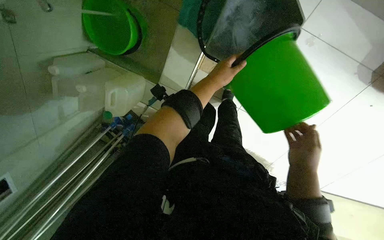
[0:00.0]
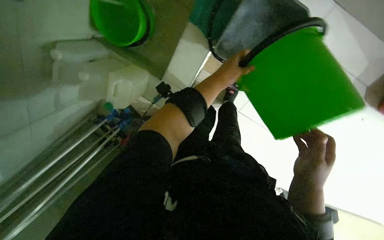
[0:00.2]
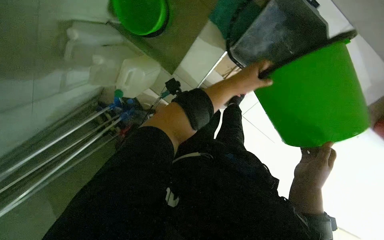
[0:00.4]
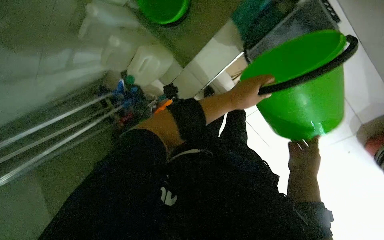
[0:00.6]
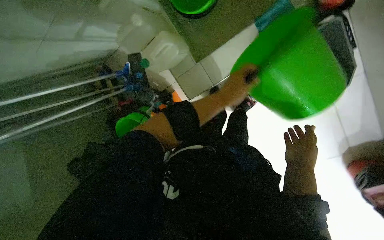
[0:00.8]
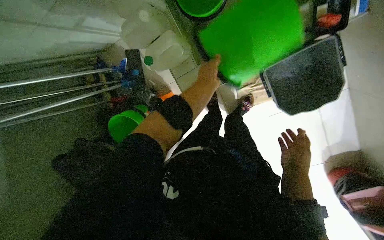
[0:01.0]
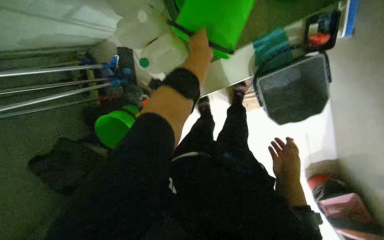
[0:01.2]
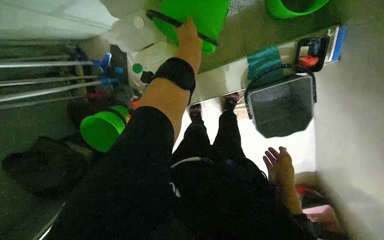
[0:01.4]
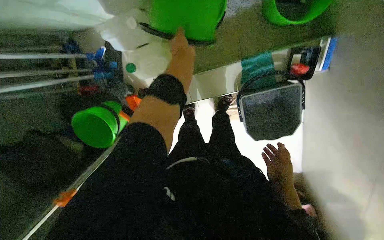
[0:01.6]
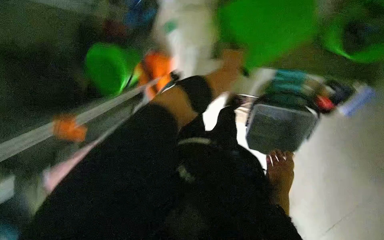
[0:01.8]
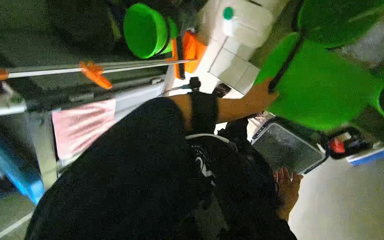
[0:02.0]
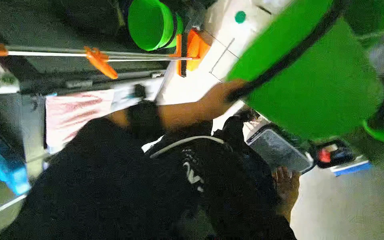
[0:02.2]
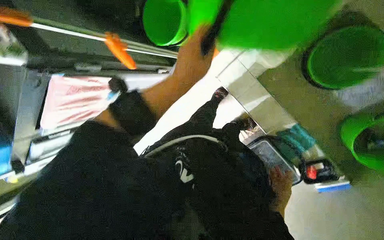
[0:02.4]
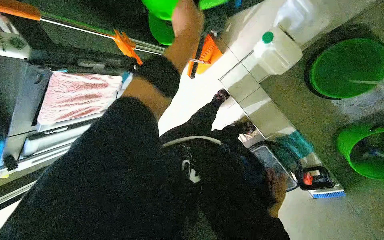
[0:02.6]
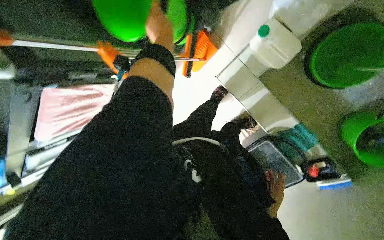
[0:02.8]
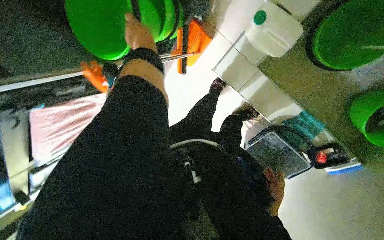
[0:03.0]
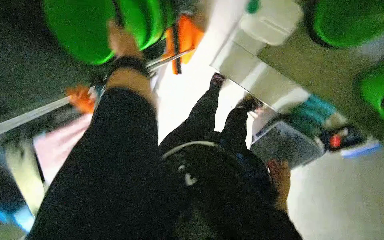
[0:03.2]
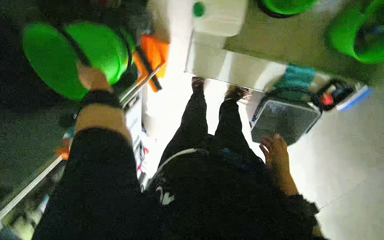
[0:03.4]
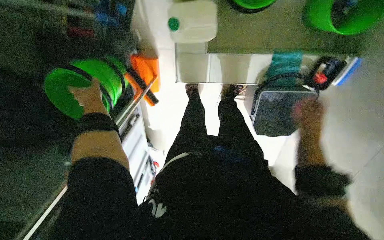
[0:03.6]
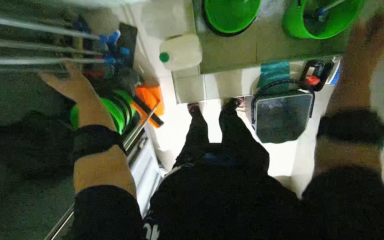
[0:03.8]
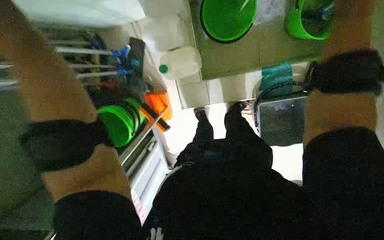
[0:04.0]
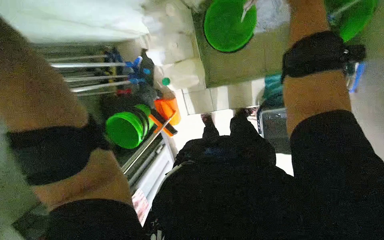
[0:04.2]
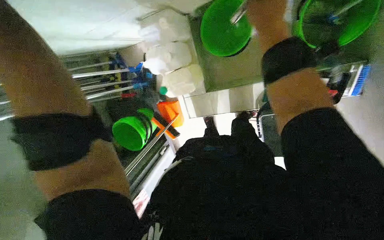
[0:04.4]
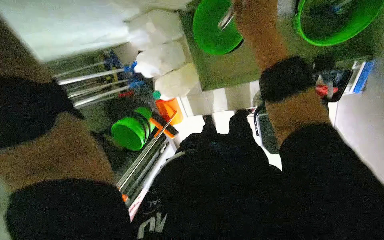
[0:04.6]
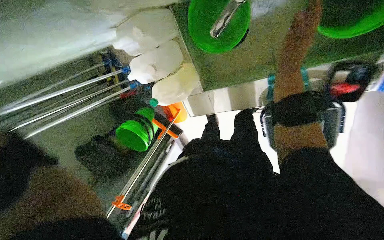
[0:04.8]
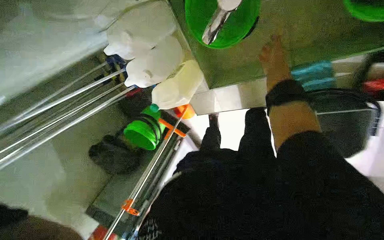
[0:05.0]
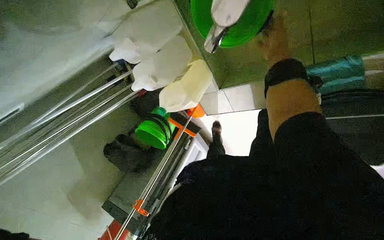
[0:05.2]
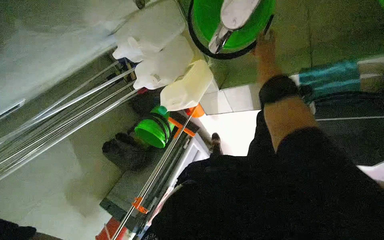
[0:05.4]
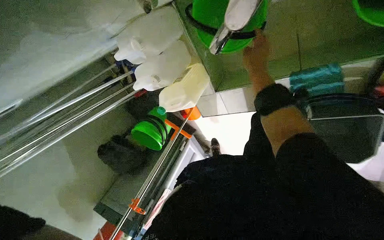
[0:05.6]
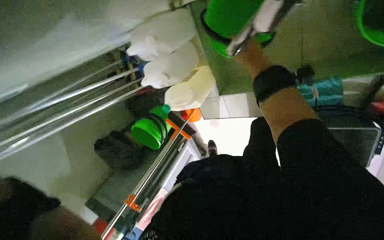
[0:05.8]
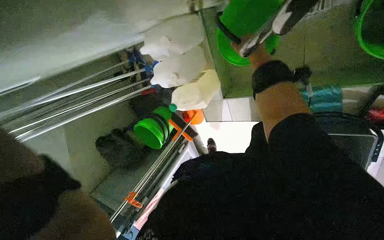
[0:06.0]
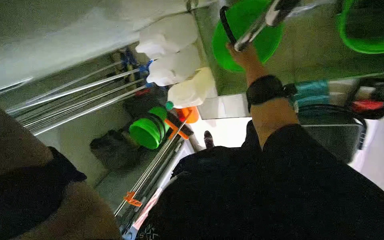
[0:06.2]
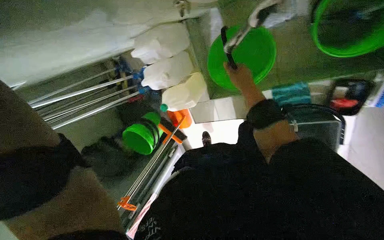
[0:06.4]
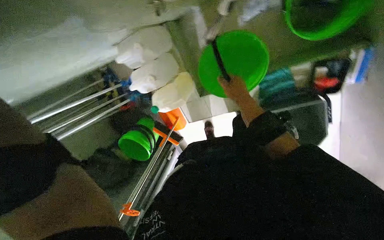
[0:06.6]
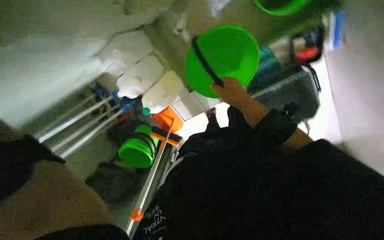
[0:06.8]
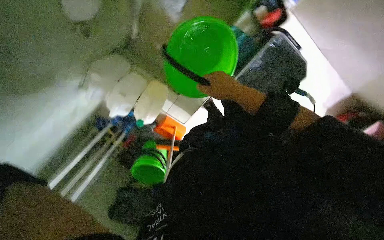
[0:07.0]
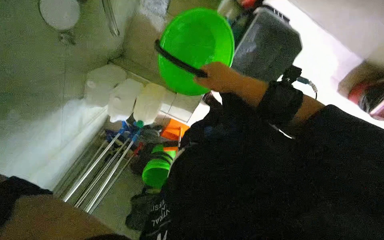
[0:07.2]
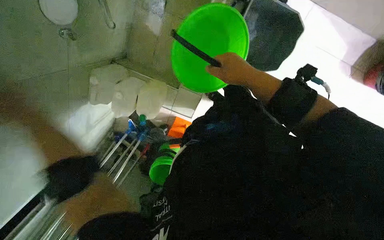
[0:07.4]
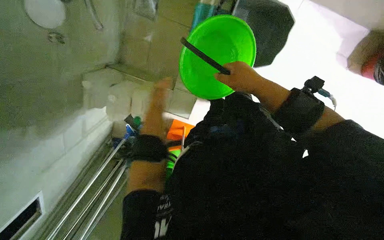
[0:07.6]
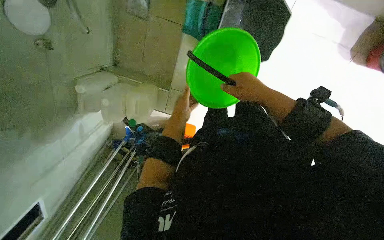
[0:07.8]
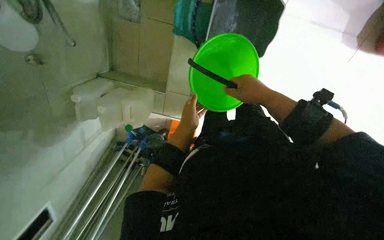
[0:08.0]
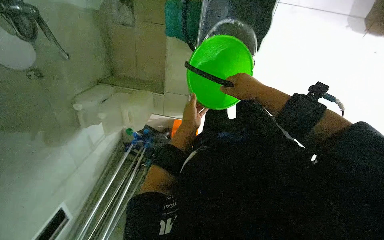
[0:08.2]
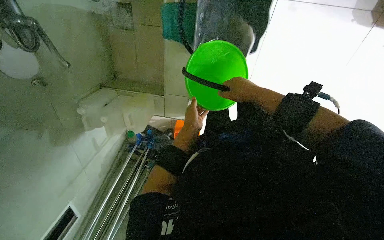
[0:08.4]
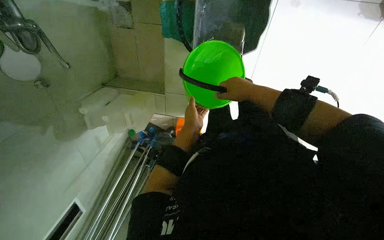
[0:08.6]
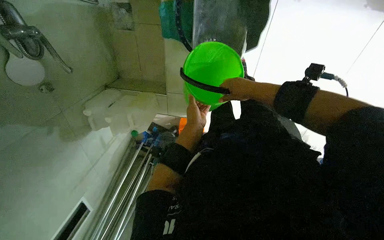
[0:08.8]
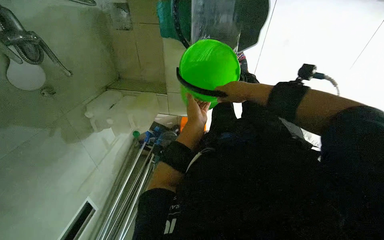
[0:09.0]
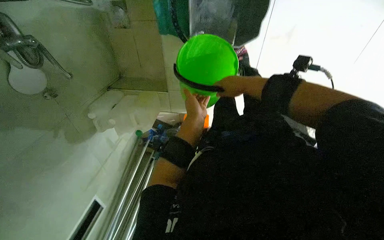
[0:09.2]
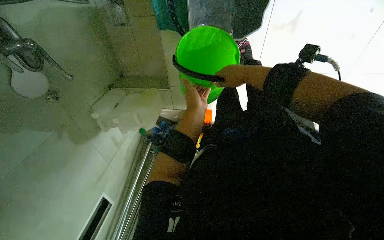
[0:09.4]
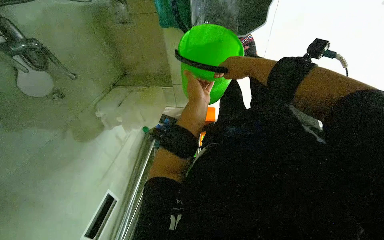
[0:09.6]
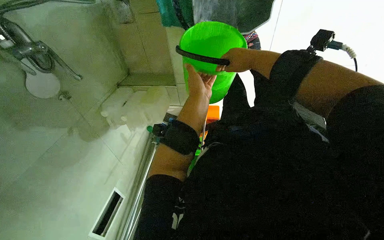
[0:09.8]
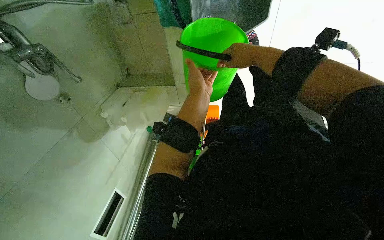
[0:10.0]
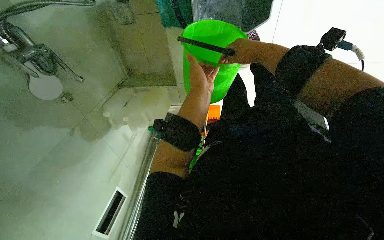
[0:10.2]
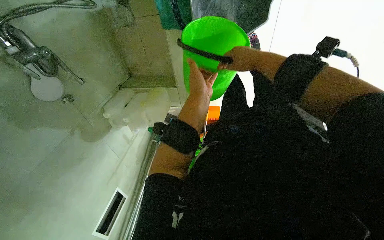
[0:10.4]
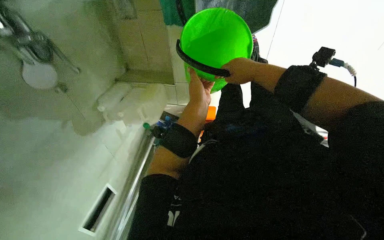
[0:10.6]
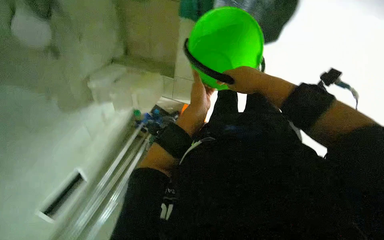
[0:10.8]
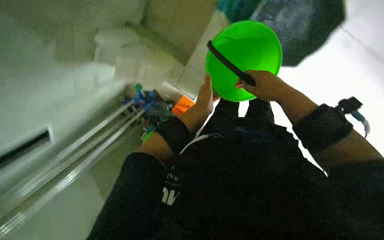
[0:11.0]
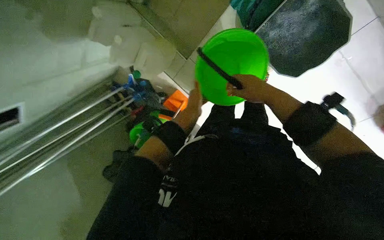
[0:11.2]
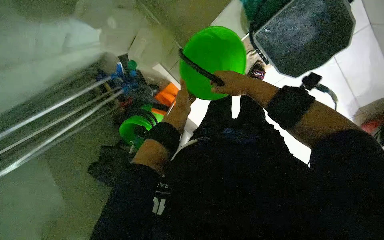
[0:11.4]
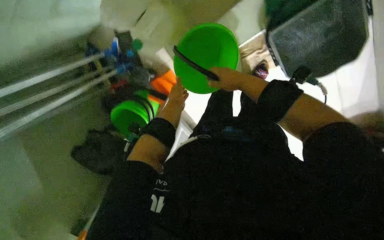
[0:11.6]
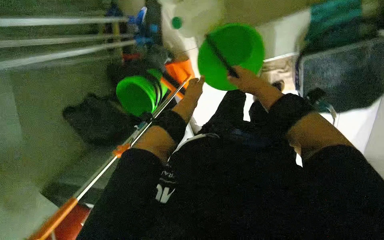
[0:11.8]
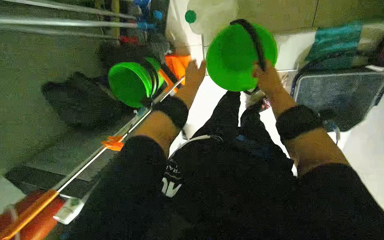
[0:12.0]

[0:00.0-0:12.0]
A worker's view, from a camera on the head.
Job: preparing cleaning supplies.
The whole recording: Preparing cleaning solution. The worker empties dirty water, refills the mop bucket with clean water, and adds cleaning solution.
0.0 to 1.6 s: The view swings roughly 15 degrees to the right. The scene turns some 45 degrees clockwise in the picture.
1.6 to 3.0 s: The view tilts approximately 15 degrees downward. The scene turns roughly 40 degrees clockwise in the picture.
3.0 to 4.4 s: The wearer moves about 40 cm. The view swings approximately 25 degrees to the left. The scene rotates counterclockwise by roughly 45 degrees.
4.4 to 6.0 s: The right hand travels farther from the camera by approximately 25 cm.
6.0 to 7.6 s: The wearer moves about 40 cm. The view tilts about 15 degrees upward. The scene turns some 55 degrees counterclockwise in the picture.
7.6 to 9.0 s: The right hand moves farther from the camera, approximately 10 cm.
9.0 to 10.4 s: The left hand travels up the picture by about 10 cm.
10.4 to 12.0 s: The view swings roughly 30 degrees to the right. The view tilts about 15 degrees downward. The scene rotates clockwise by about 70 degrees.

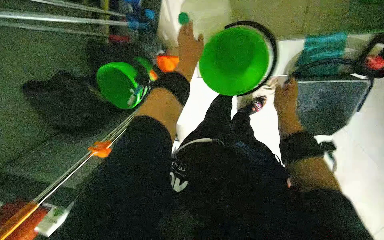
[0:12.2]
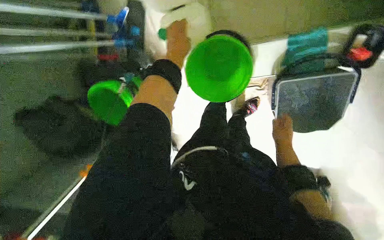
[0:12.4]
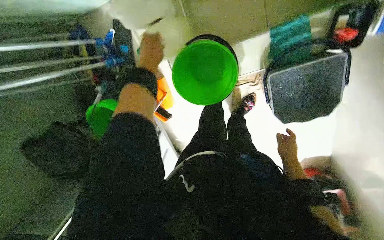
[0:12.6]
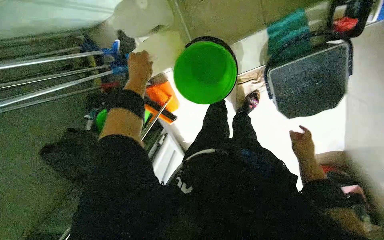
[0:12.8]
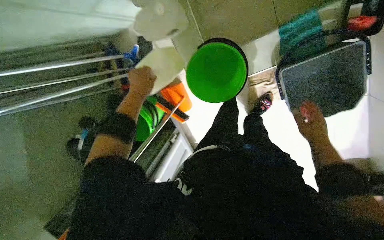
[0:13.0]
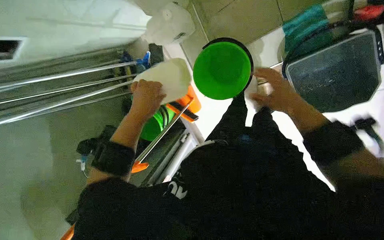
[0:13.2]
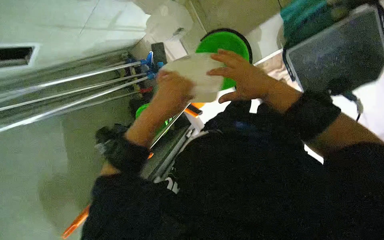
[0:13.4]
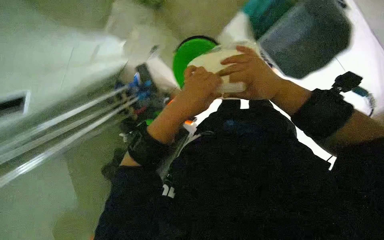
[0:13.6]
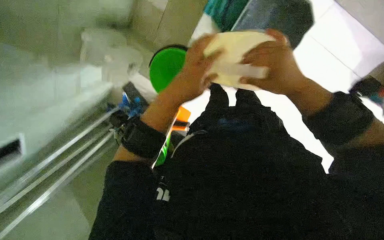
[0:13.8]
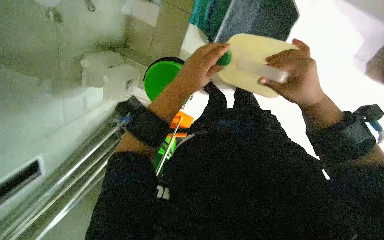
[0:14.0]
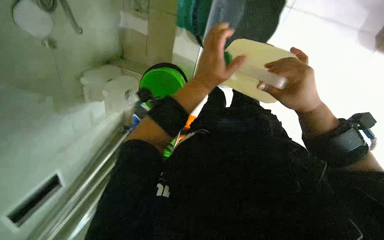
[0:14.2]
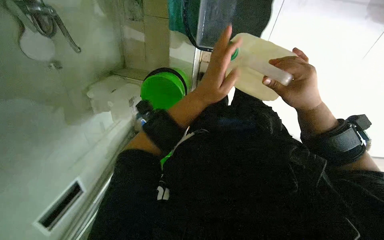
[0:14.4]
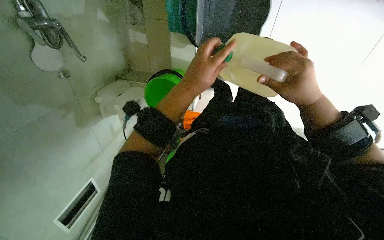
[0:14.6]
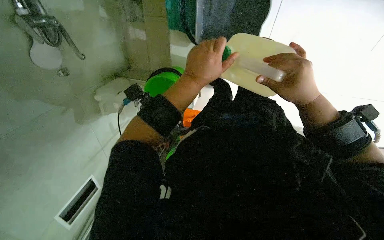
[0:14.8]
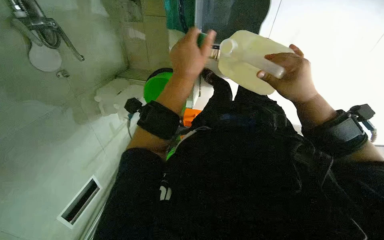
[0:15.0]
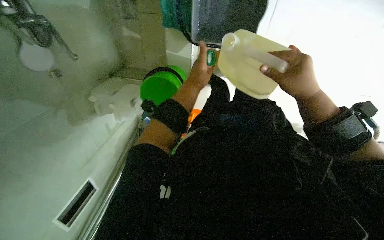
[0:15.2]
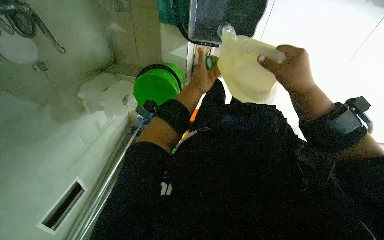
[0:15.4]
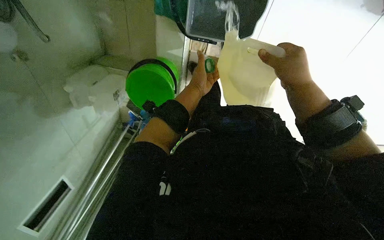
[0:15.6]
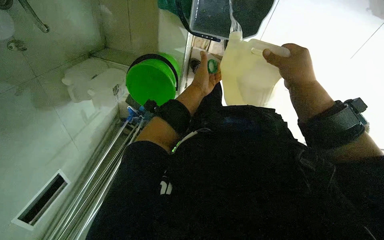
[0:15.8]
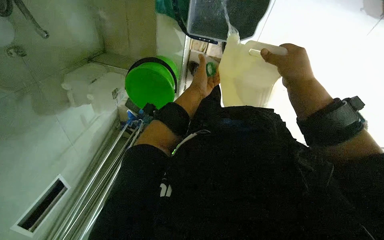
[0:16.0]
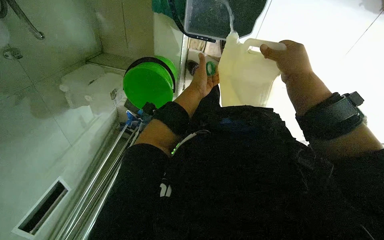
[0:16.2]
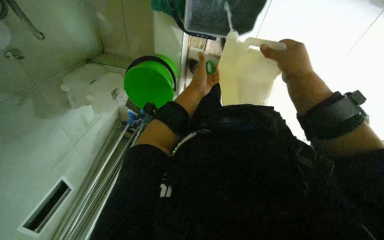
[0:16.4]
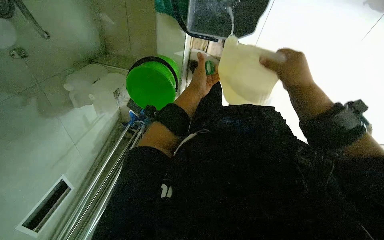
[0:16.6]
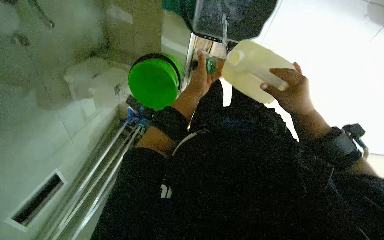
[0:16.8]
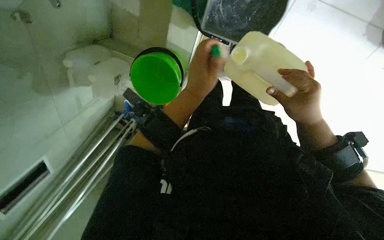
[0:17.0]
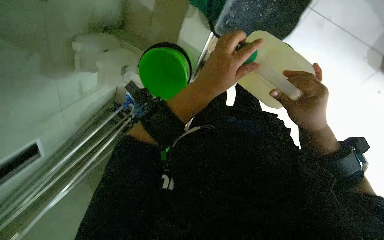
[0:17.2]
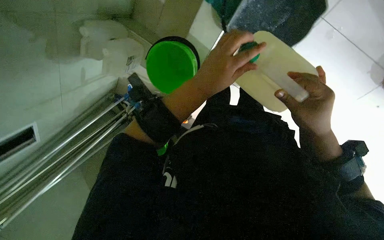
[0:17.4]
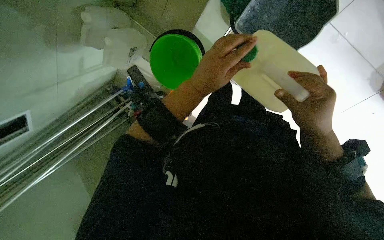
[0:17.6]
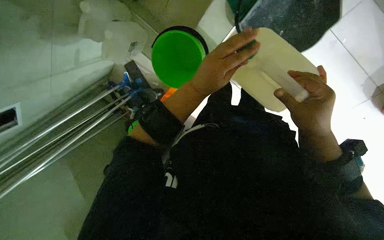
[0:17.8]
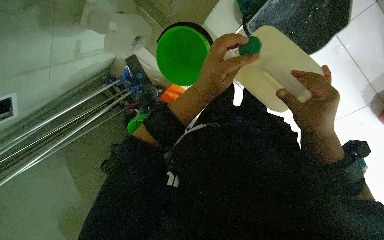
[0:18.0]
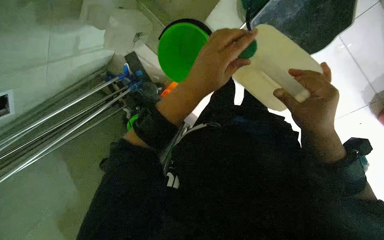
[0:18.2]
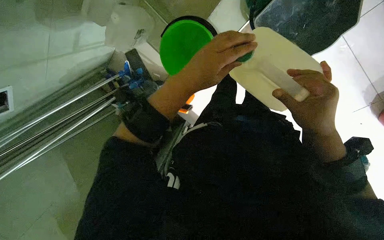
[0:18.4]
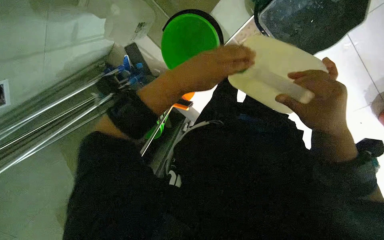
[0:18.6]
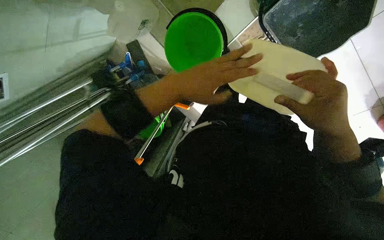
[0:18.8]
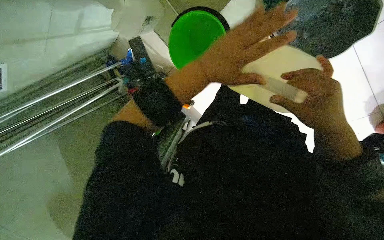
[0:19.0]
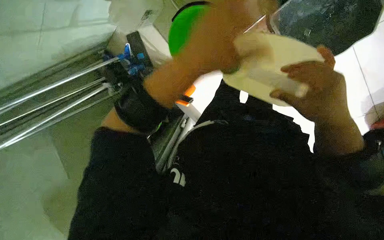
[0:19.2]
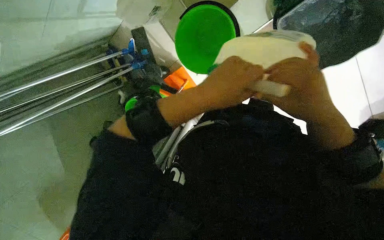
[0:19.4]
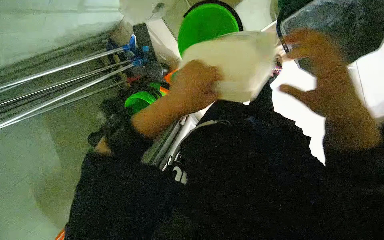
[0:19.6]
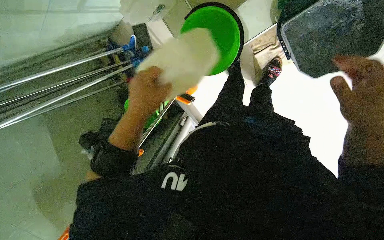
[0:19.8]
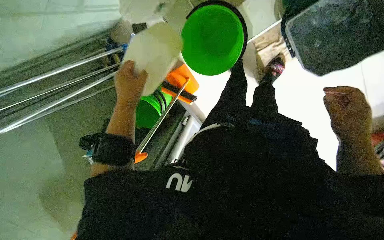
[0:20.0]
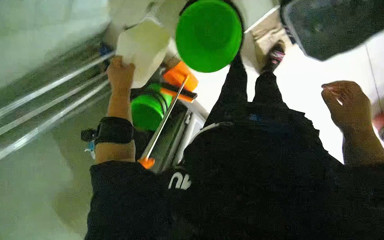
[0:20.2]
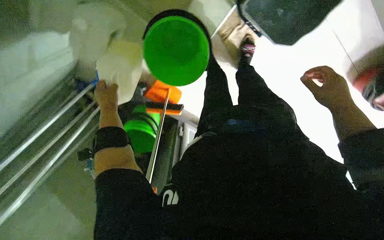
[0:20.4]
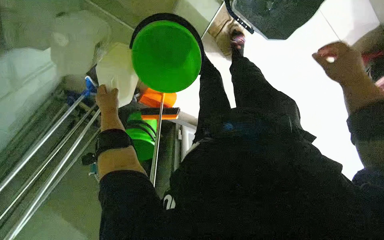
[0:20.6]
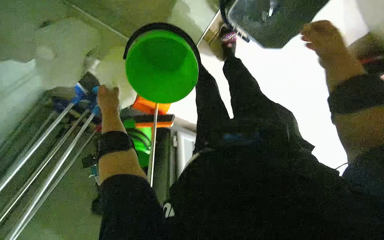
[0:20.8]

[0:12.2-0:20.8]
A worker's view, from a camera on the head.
Job: preparing cleaning supplies.
The whole recording: Preparing cleaning solution. The worker empties dirty water, refills the mop bucket with clean water, and adds cleaning solution.
12.2 to 13.6 s: The camera is aimed about 20 degrees further to the left. The view tips upward by roughly 15 degrees. The scene turns approximately 30 degrees counterclockwise in the picture. The right hand travels nearer to the camera by approximately 20 cm, and reaches approximately 20 cm down the picture, then returns. Meanwhile the left hand is displaced nearer to the camera and down the picture by approximately 35 cm.
13.6 to 15.0 s: Everything in view rotates roughly 30 degrees counterclockwise. The right hand shifts roughly 15 cm to the right. Meanwhile the left hand travels up the picture by roughly 10 cm.
15.0 to 16.6 s: The left hand shifts about 20 cm farther from the camera.
16.6 to 18.0 s: The scene rotates clockwise by about 30 degrees.
18.0 to 19.4 s: The left hand moves nearer to the camera, some 10 cm.
19.4 to 20.8 s: The scene turns about 25 degrees counterclockwise in the picture.
